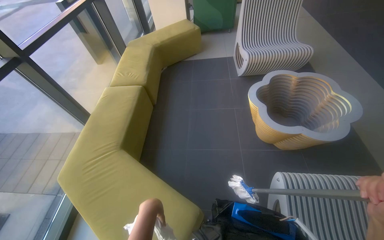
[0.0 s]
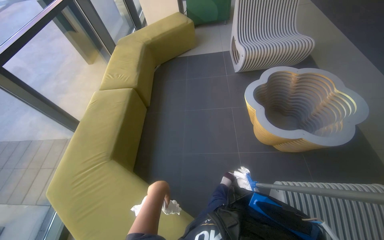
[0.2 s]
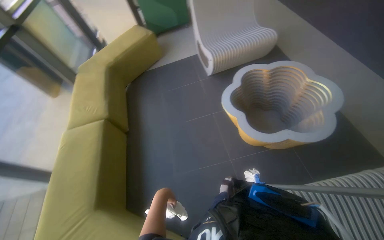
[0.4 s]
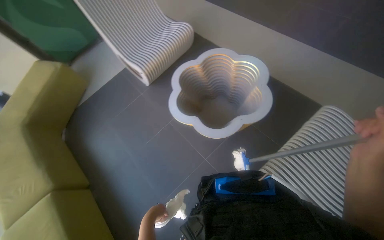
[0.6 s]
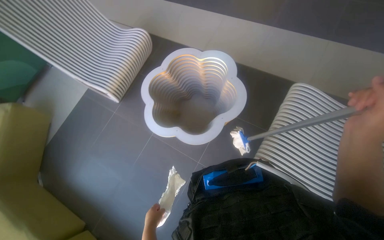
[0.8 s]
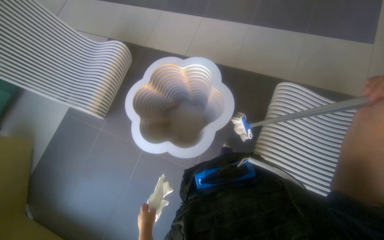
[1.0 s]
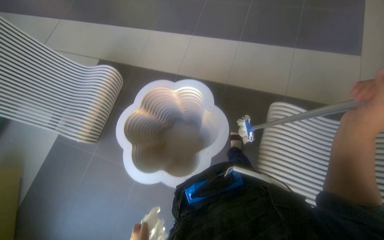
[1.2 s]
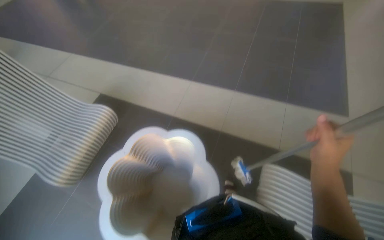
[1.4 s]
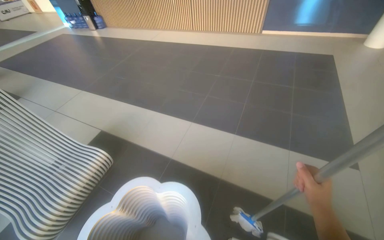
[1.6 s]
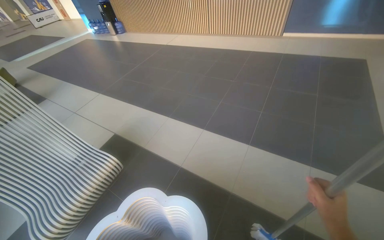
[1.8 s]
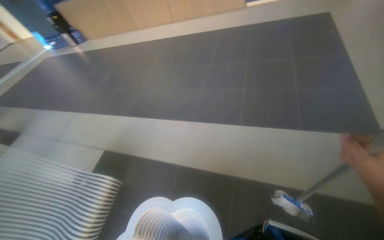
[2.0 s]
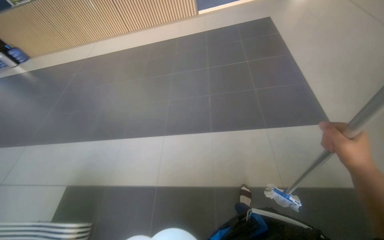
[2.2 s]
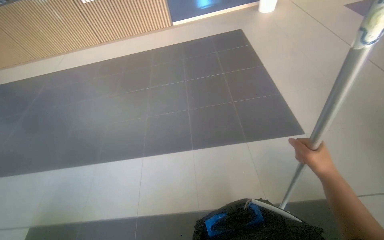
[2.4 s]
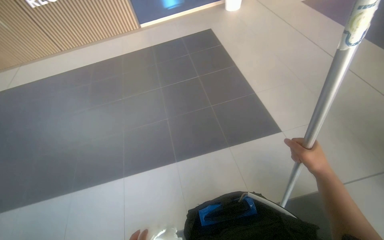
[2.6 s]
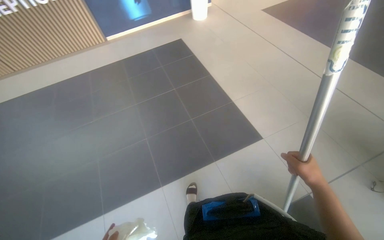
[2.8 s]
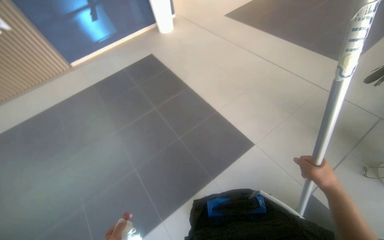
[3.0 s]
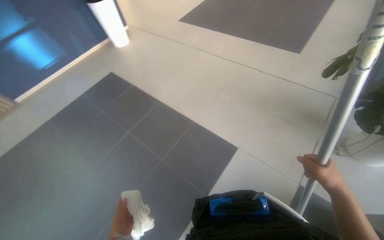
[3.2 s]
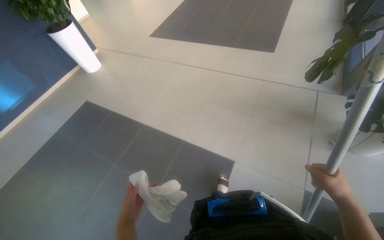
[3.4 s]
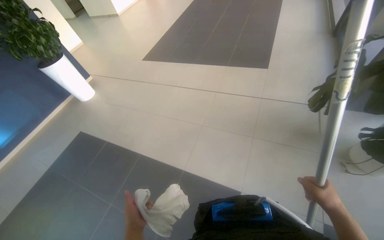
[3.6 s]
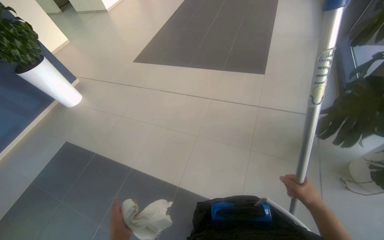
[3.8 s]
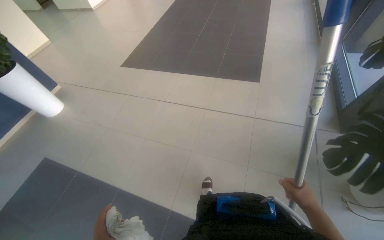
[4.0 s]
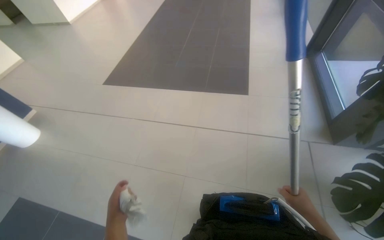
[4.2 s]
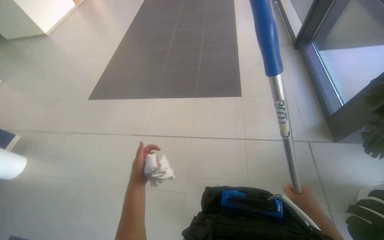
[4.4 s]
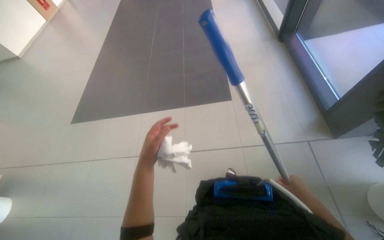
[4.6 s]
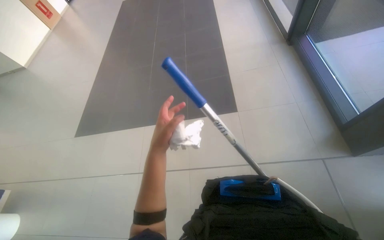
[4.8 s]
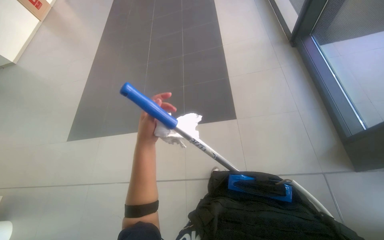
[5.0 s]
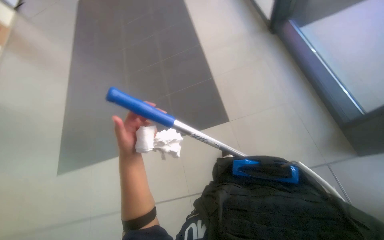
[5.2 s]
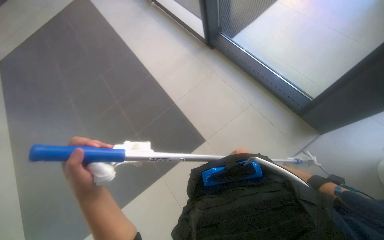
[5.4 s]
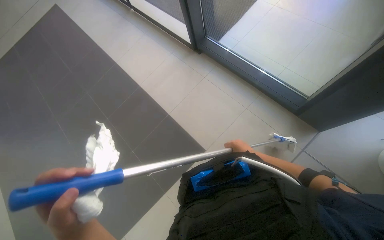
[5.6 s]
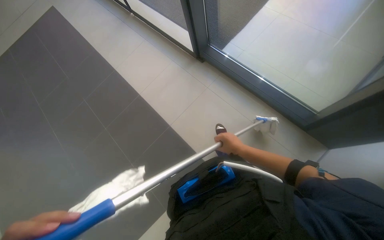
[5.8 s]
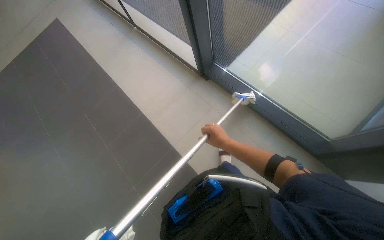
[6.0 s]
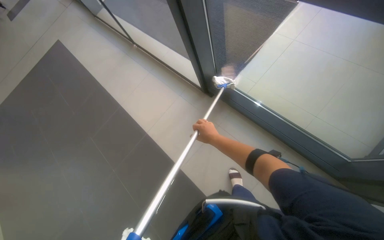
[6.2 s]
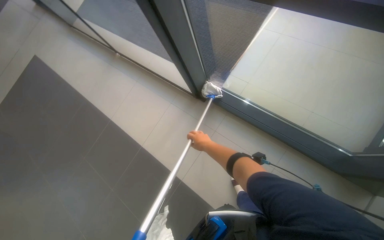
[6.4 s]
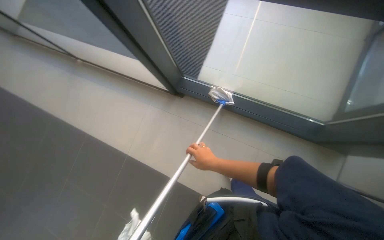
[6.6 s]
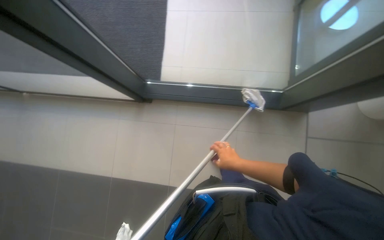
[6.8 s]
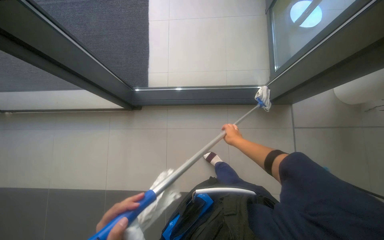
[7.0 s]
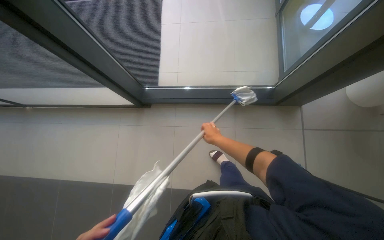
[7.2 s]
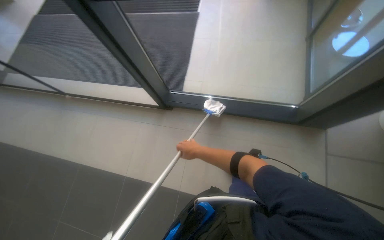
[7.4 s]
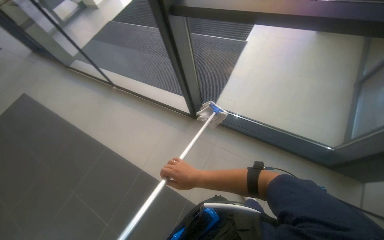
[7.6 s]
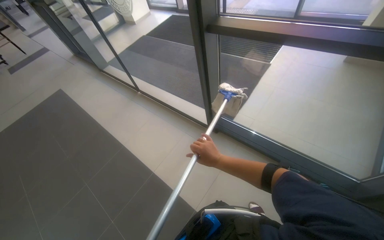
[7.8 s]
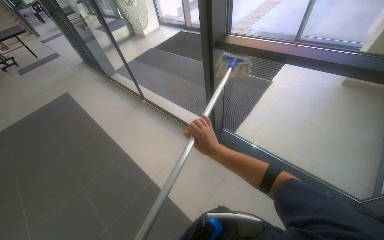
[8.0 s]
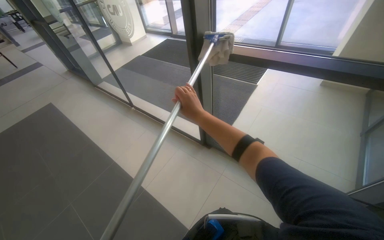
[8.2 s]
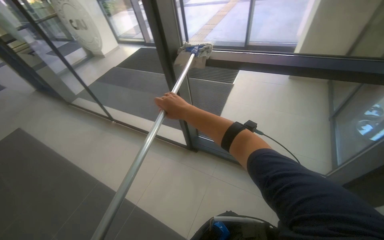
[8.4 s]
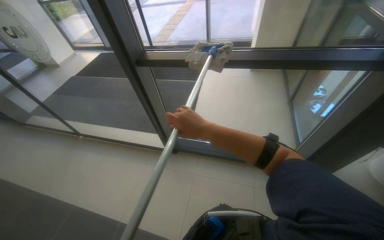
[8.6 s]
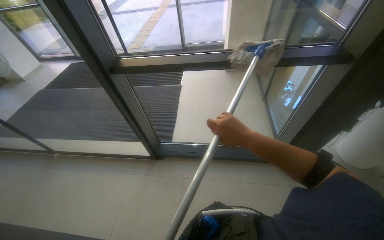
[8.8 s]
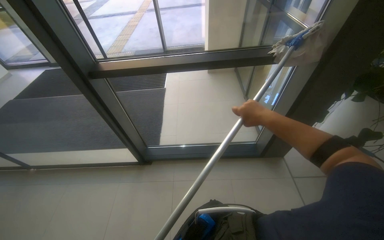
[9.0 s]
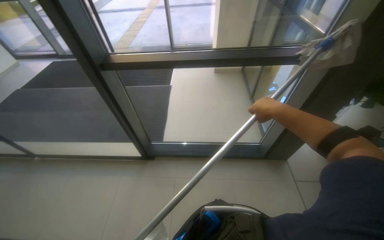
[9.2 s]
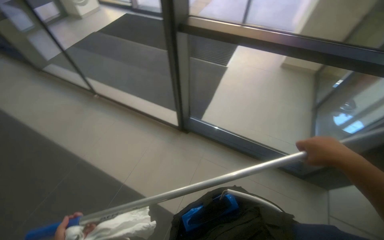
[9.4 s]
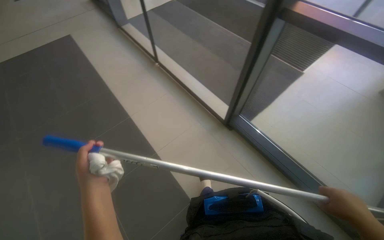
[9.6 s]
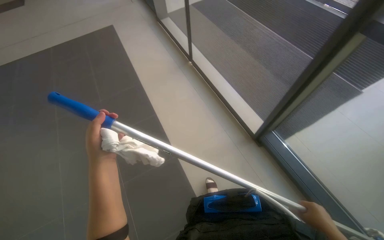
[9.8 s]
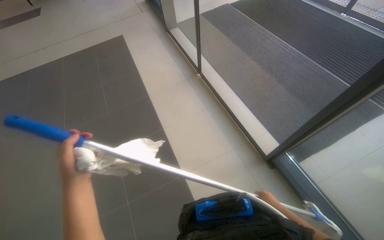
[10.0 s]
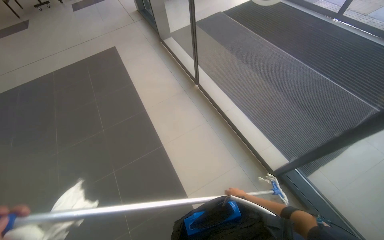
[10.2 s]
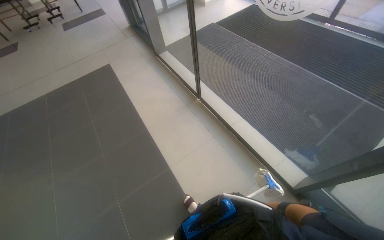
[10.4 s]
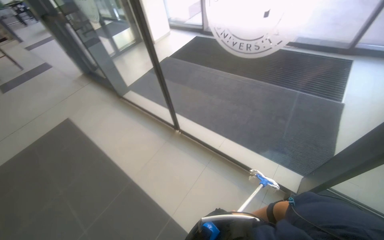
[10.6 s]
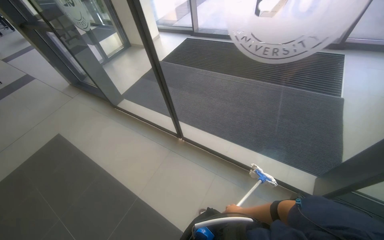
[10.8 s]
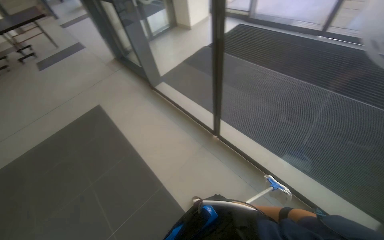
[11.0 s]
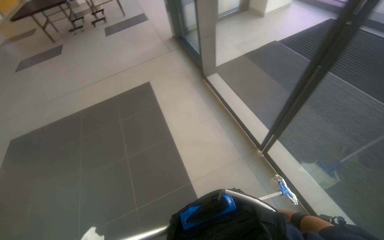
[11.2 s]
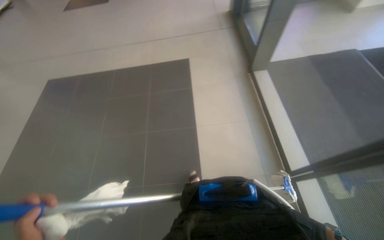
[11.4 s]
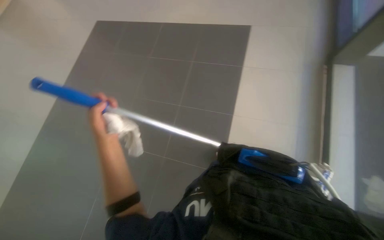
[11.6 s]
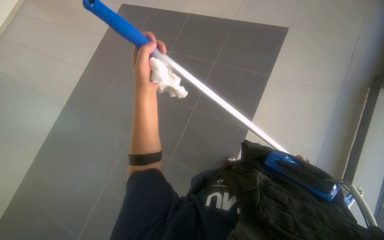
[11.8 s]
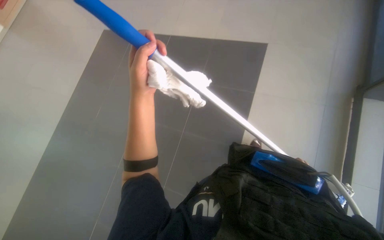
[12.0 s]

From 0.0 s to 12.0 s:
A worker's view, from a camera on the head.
Job: cleaning windows.
The whole recording: Cleaning glass windows. The worker cleans the glass windows using a mop and a cloth.
From 0.0 s to 1.6 s: The wearer moves about 90 cm. The wearer's head swings some 70 degrees to the right. The camera pitches upward, by about 15 degrees.
From 1.6 s to 3.0 s: The head travels some 70 cm. The head turns to the right by some 55 degrees.
From 3.0 s to 4.4 s: The camera travels roughly 1 m. The head turns to the right by about 35 degrees.
From 4.4 s to 6.0 s: The wearer moves some 60 cm. The head rotates roughly 40 degrees to the right.
From 7.6 s to 9.0 s: The wearer looks some 30 degrees further to the right. The view tips upward by about 15 degrees.
From 9.0 s to 10.4 s: The wearer moves roughly 60 cm. The head rotates approximately 40 degrees to the left.
From 10.4 s to 12.0 s: The camera is carried about 80 cm.

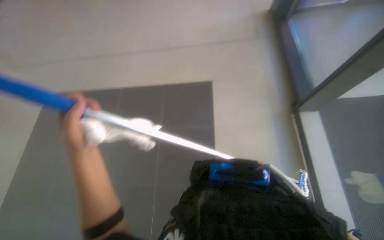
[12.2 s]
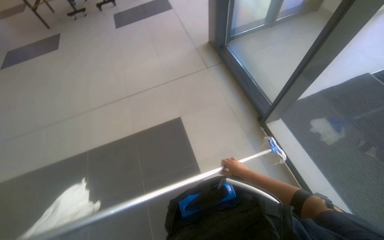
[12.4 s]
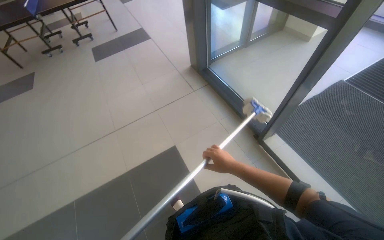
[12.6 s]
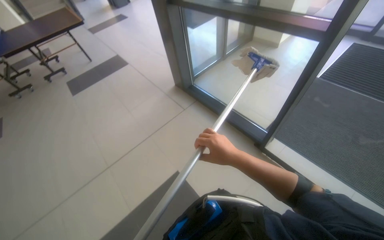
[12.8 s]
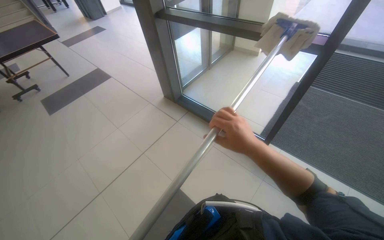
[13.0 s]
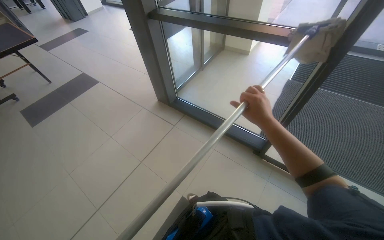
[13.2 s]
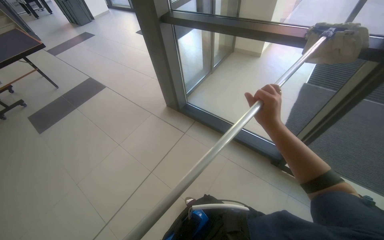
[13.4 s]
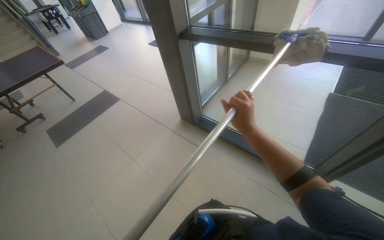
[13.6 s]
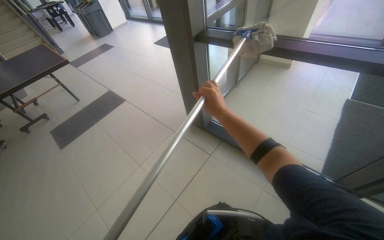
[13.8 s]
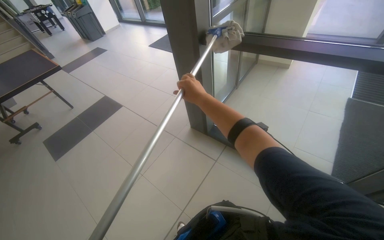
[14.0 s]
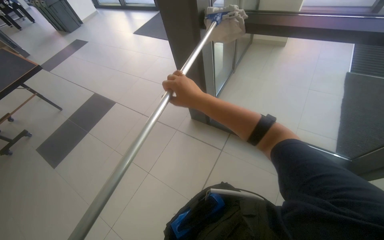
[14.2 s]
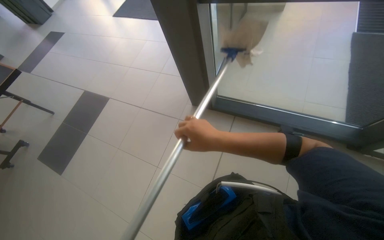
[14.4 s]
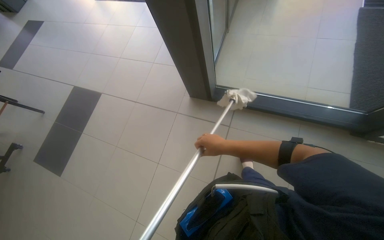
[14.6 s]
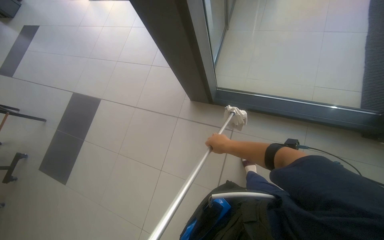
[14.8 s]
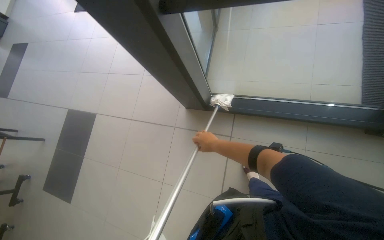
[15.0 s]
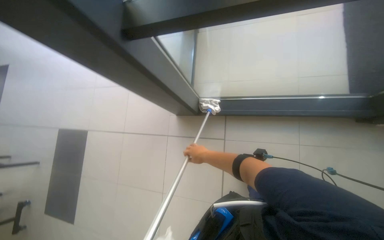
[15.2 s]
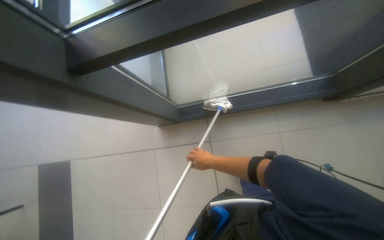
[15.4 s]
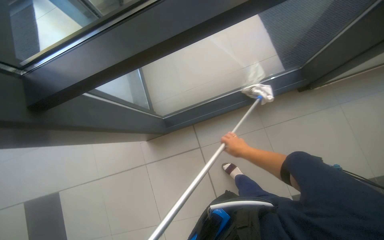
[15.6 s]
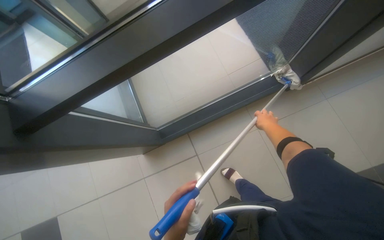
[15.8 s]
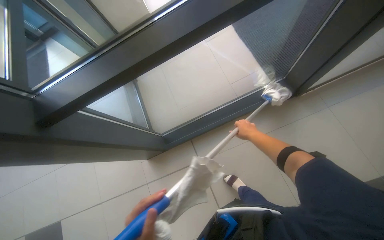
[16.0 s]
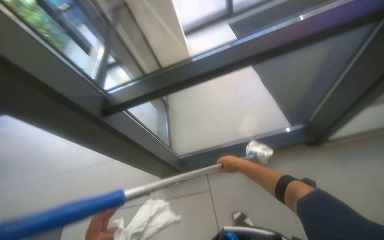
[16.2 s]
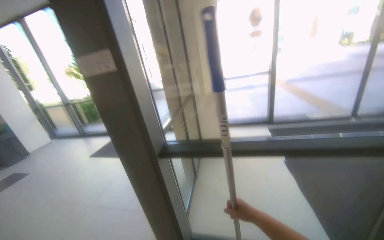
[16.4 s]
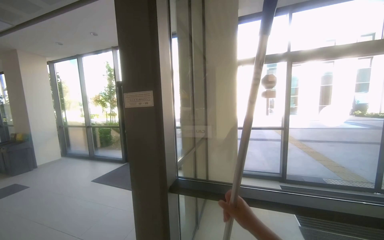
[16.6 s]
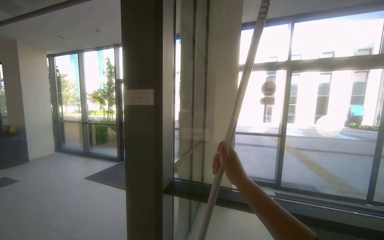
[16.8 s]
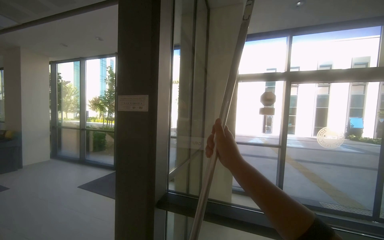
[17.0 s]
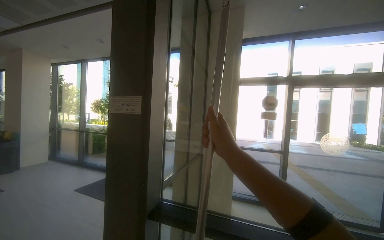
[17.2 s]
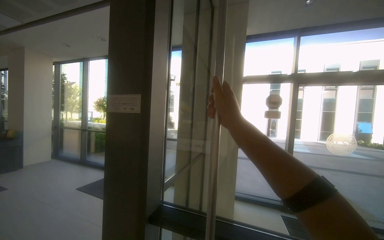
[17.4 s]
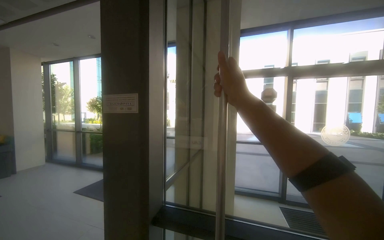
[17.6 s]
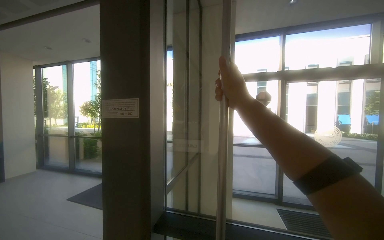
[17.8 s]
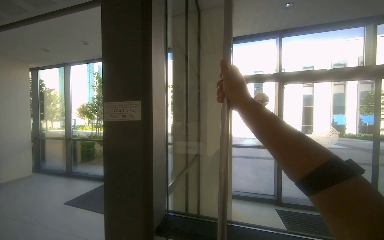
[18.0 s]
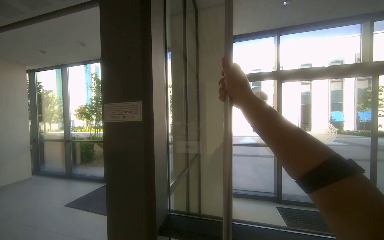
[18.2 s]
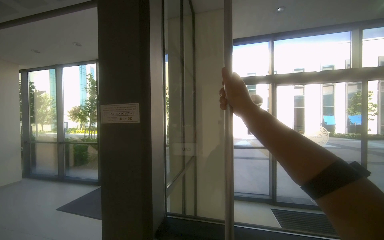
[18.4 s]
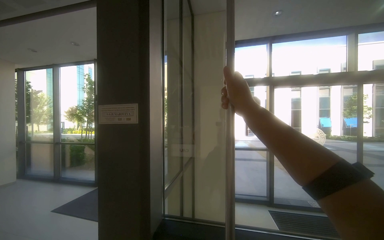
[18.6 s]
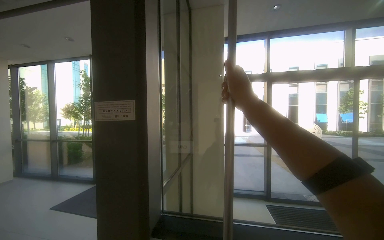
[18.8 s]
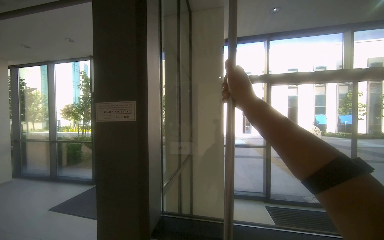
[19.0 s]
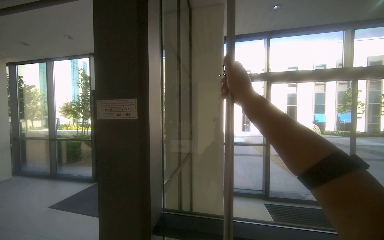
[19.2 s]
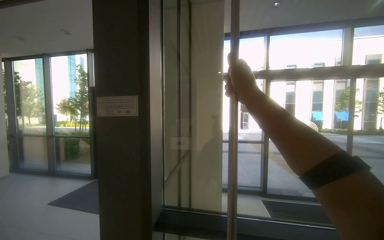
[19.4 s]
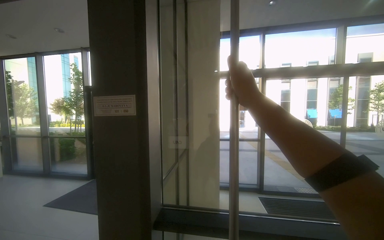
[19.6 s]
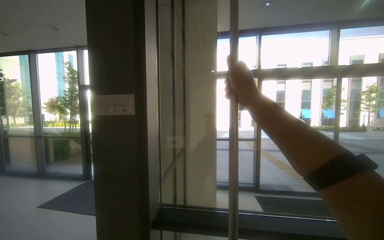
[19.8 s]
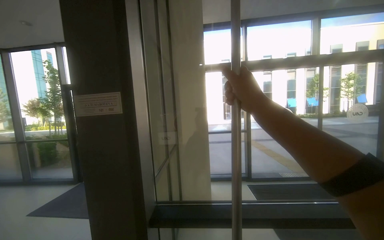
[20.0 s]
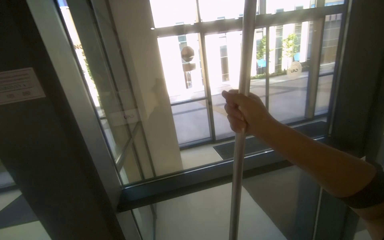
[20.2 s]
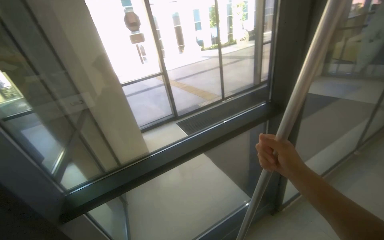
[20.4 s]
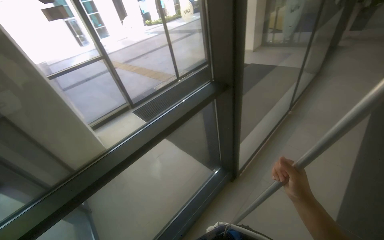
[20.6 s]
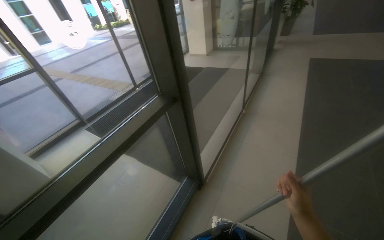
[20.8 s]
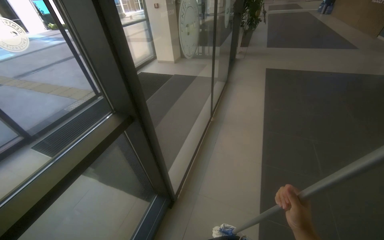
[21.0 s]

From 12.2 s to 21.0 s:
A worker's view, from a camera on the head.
Job: cleaning windows.
The whole recording: Cleaning glass windows. The worker cleans the glass windows using a mop and a cloth.
From 12.2 s to 13.6 s: The head travels roughly 1 m. The wearer's head swings roughly 50 degrees to the right. The wearer looks roughly 25 degrees further upward.
From 13.6 s to 15.2 s: The camera travels approximately 80 cm. The view tilts approximately 20 degrees downward. The scene turns some 30 degrees counterclockwise in the picture.
From 15.2 s to 16.6 s: The camera travels approximately 50 cm. The wearer's head swings some 20 degrees to the left. The camera pitches upward, by approximately 65 degrees.
From 16.6 s to 18.0 s: The right hand moves up the picture, about 35 cm.
From 19.6 s to 21.0 s: The wearer moves roughly 60 cm. The head turns to the right by some 80 degrees. The camera pitches downward, by roughly 25 degrees.
